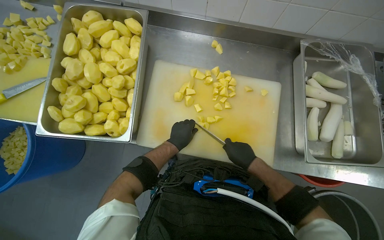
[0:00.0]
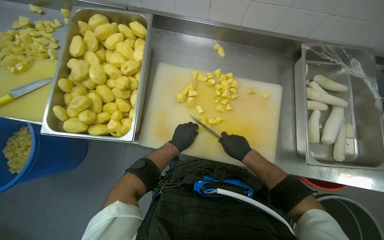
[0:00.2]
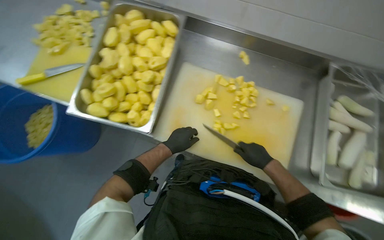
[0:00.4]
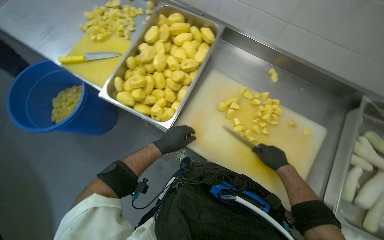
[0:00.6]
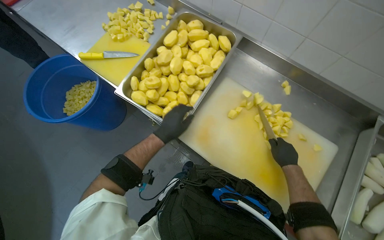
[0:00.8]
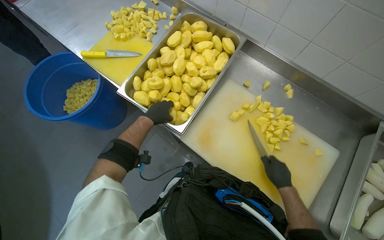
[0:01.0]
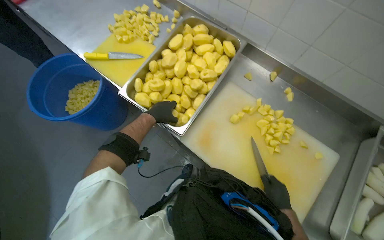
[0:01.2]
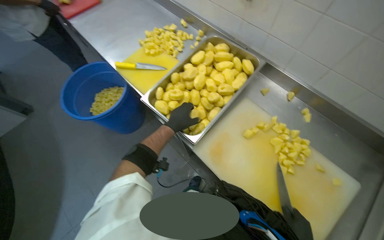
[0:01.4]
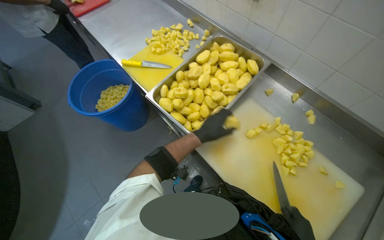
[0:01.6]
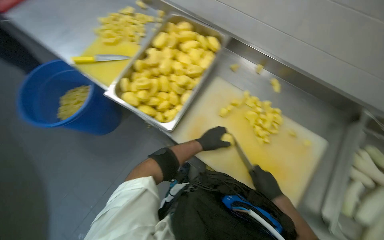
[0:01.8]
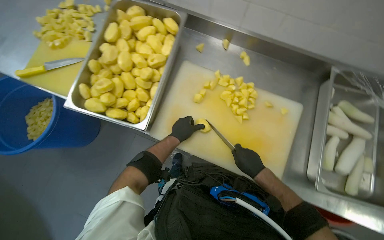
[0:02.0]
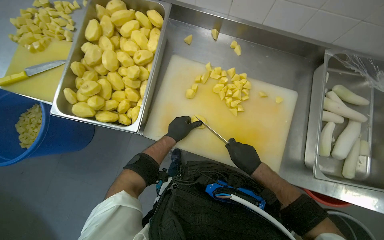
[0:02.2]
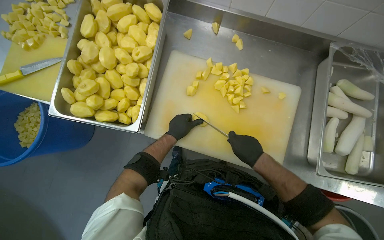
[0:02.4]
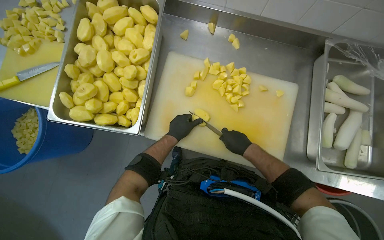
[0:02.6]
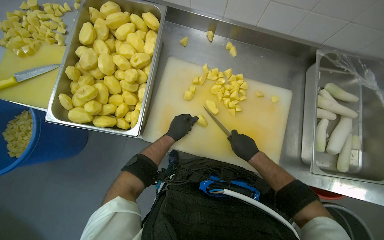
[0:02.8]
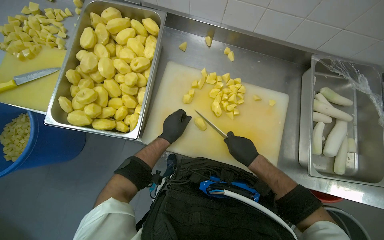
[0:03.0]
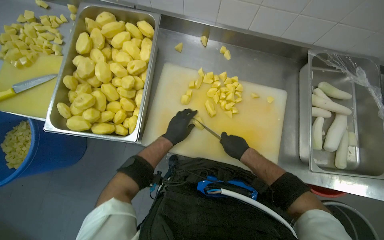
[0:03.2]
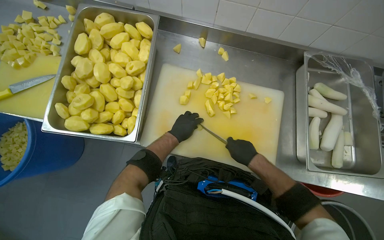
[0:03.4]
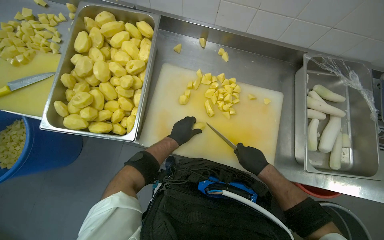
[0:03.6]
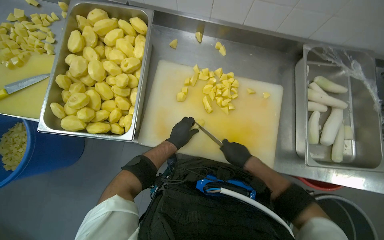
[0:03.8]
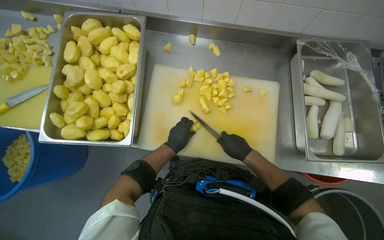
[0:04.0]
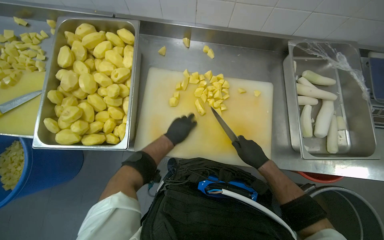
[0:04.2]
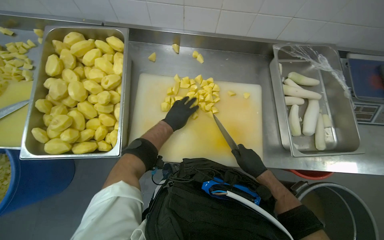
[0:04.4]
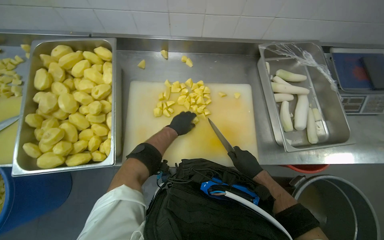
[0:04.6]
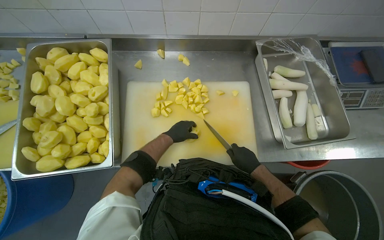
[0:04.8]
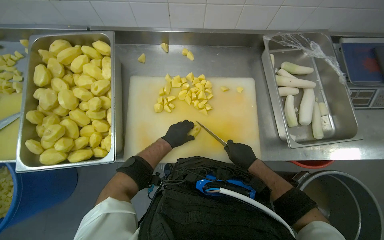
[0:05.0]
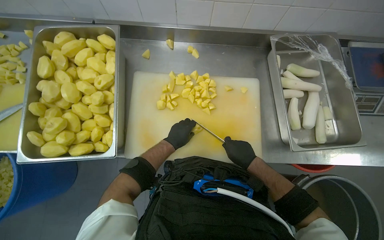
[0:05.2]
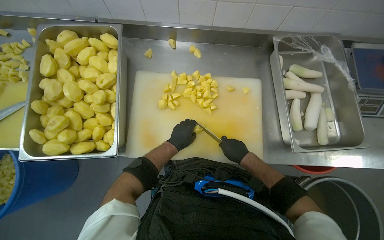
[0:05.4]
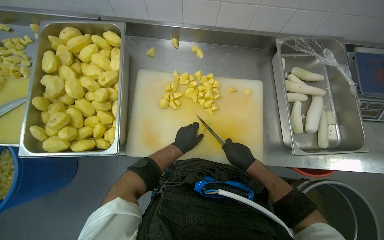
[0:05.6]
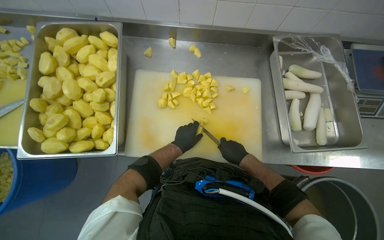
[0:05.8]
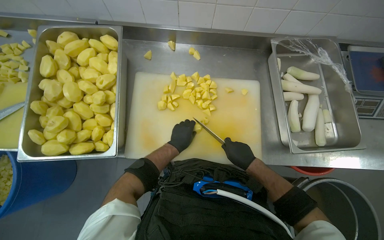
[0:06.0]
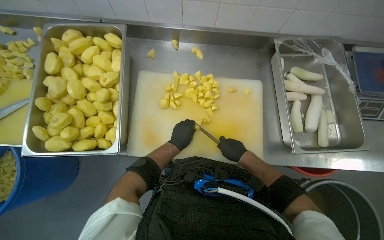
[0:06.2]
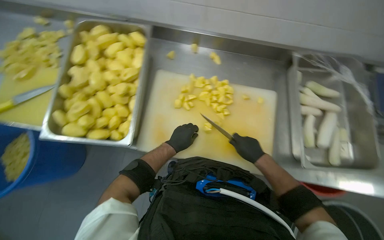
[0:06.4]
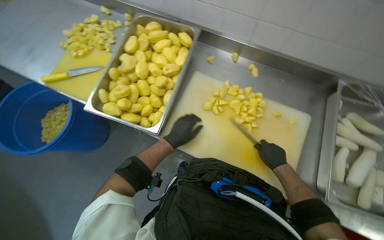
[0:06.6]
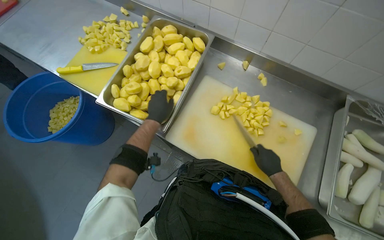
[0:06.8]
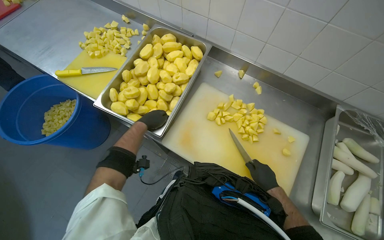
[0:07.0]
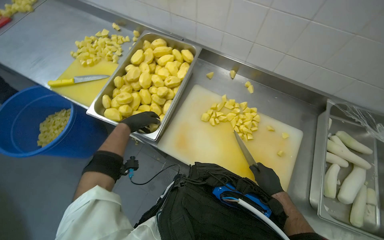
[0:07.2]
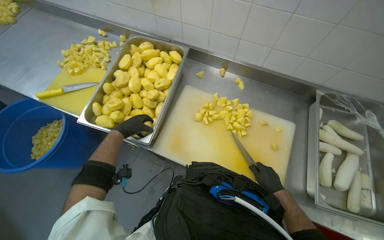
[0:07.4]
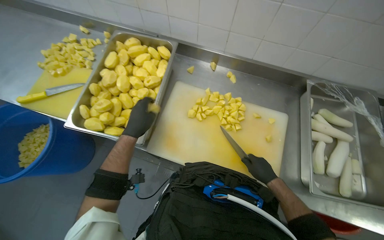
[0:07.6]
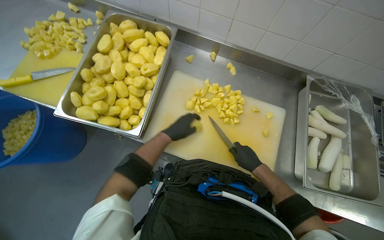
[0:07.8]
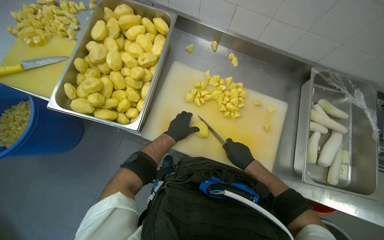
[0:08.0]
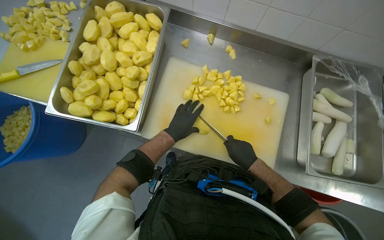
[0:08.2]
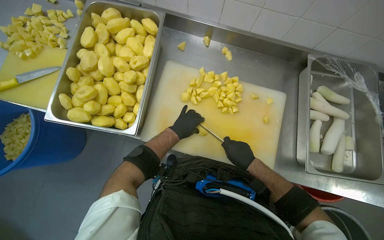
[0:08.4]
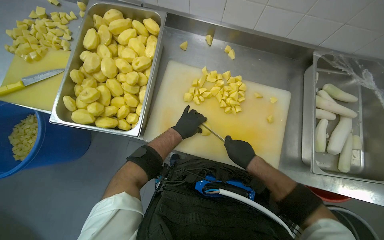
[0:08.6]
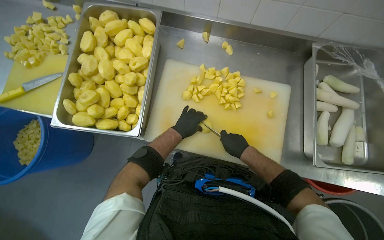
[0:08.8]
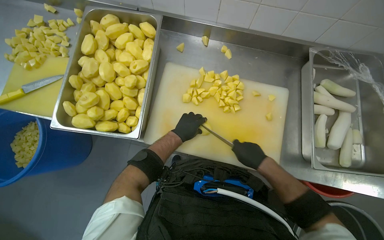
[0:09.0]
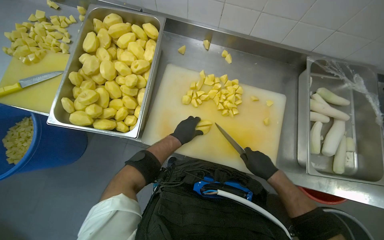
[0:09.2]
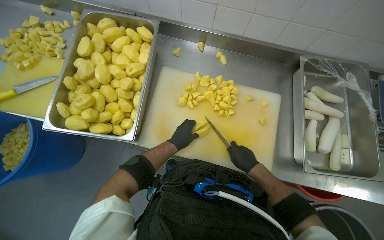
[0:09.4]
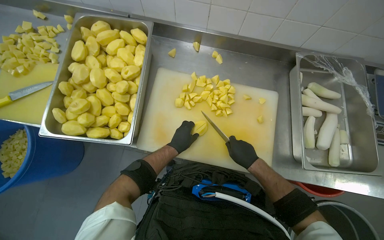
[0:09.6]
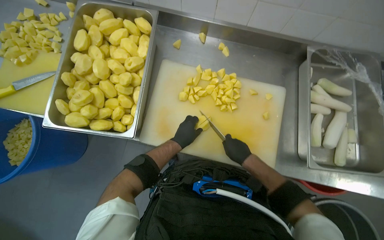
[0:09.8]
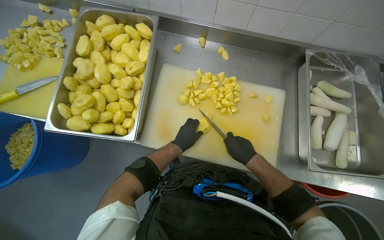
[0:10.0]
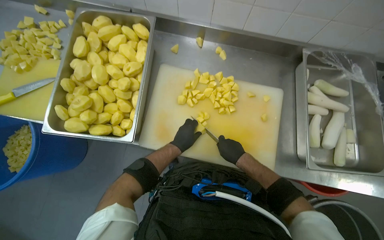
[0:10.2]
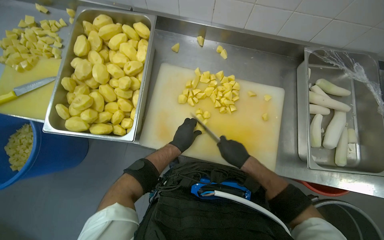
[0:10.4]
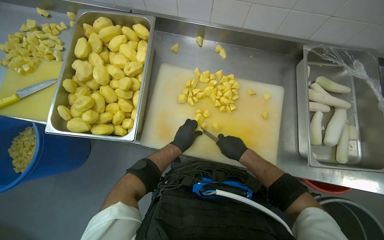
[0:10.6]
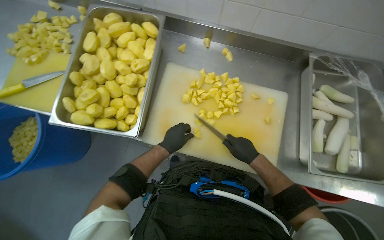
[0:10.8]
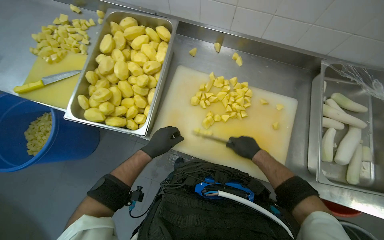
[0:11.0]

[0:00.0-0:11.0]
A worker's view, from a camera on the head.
Job: preparing food.
The whole recording: Cutting potatoes into pieces. The worker cuts peeled potatoes into smaller pieces on a cutting board.
0:00.0 to 0:01.6: The wearer's head swings about 40 degrees to the left.
0:01.6 to 0:03.2: The head rotates roughly 35 degrees to the right.
0:03.2 to 0:04.8: The right hand is displaced down the picture by roughly 10 cm.
0:04.8 to 0:06.2: The hands are busy where they are.
0:07.8 to 0:09.4: The hands work in one place, with small movements.
0:09.4 to 0:11.0: The left hand is displaced to the left by approximately 10 cm.

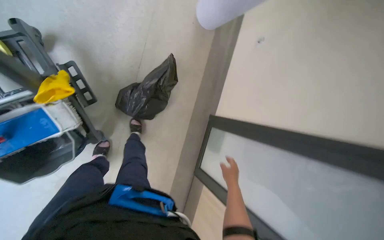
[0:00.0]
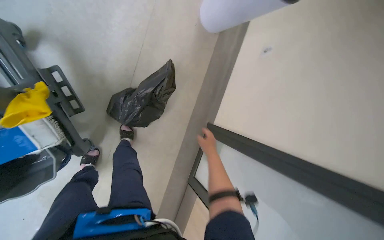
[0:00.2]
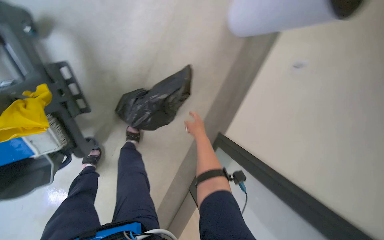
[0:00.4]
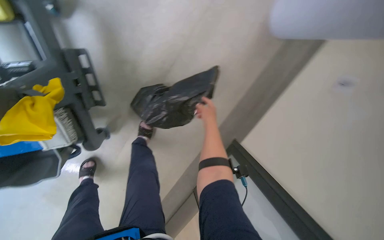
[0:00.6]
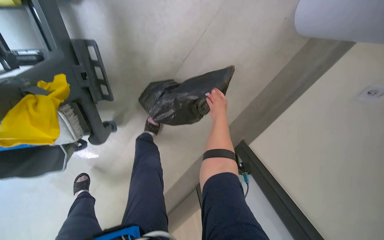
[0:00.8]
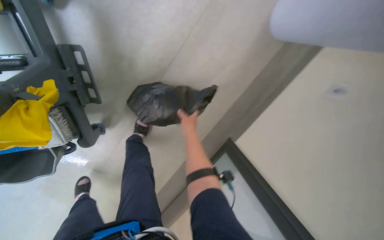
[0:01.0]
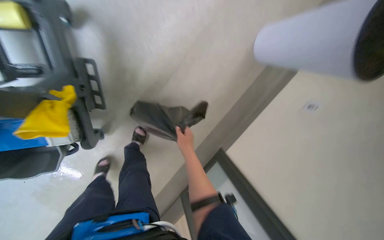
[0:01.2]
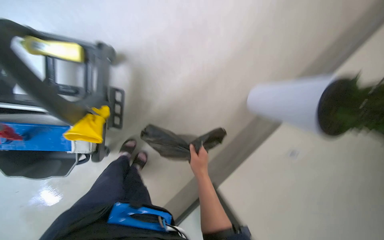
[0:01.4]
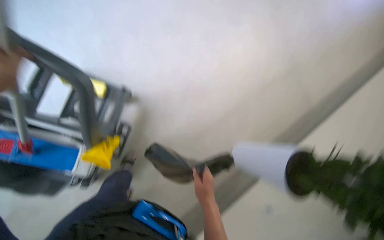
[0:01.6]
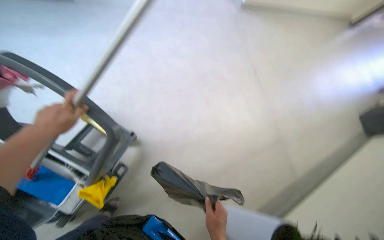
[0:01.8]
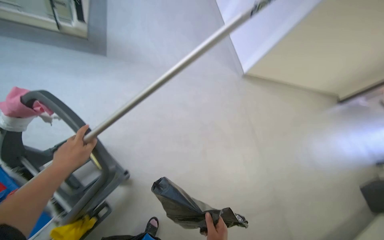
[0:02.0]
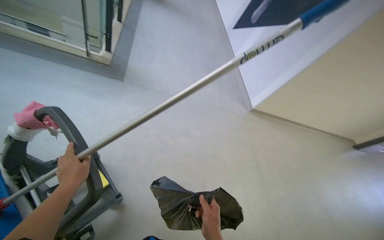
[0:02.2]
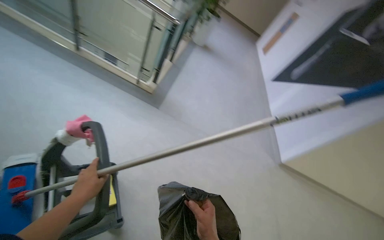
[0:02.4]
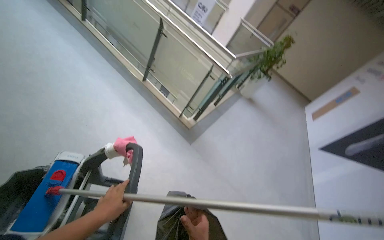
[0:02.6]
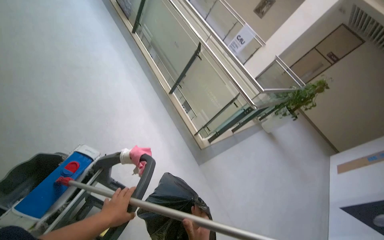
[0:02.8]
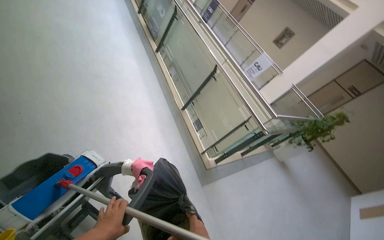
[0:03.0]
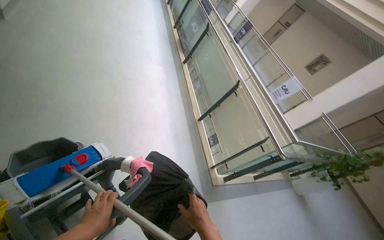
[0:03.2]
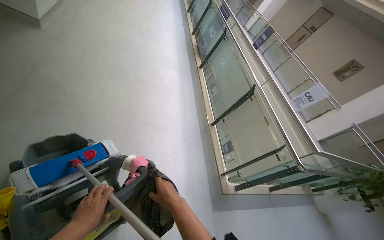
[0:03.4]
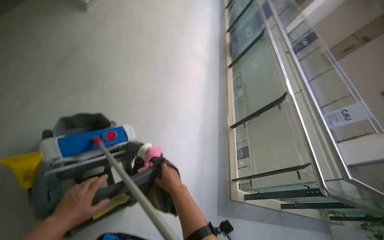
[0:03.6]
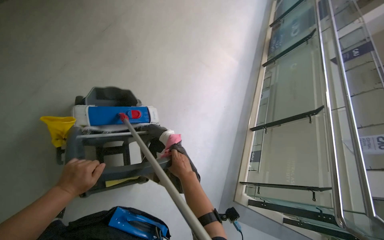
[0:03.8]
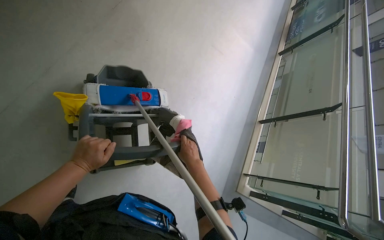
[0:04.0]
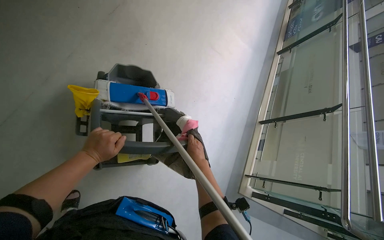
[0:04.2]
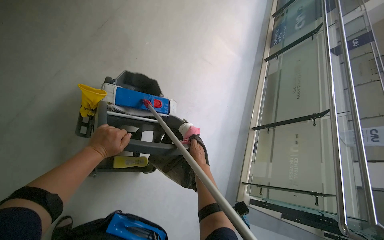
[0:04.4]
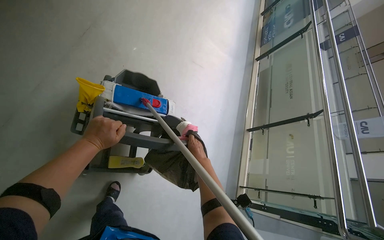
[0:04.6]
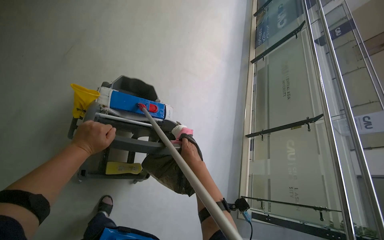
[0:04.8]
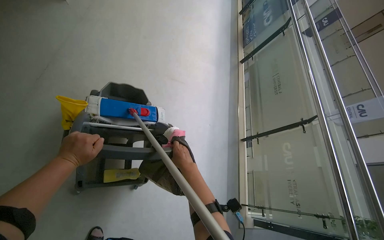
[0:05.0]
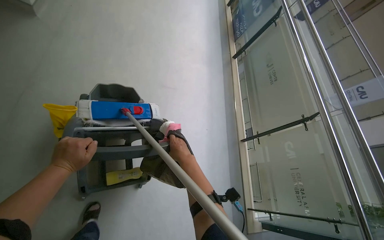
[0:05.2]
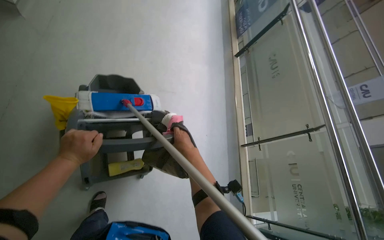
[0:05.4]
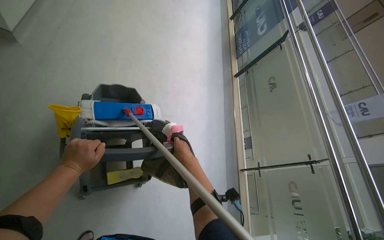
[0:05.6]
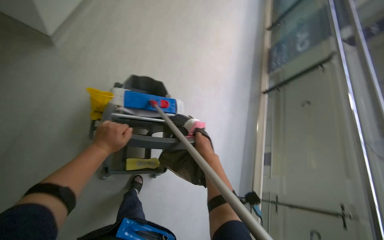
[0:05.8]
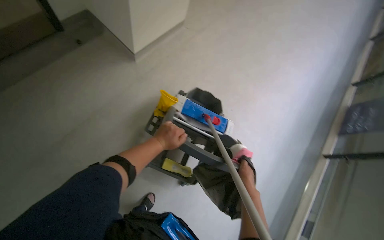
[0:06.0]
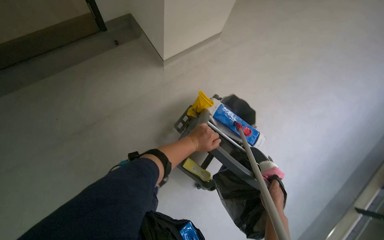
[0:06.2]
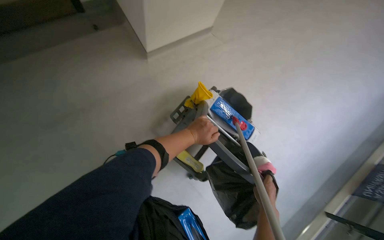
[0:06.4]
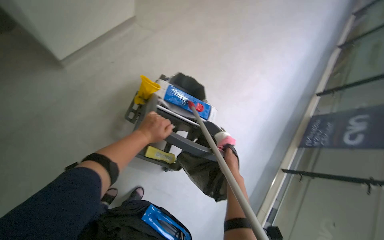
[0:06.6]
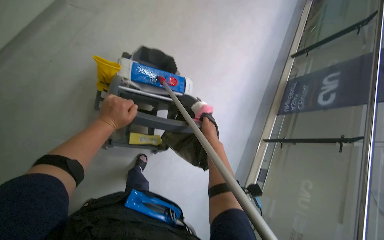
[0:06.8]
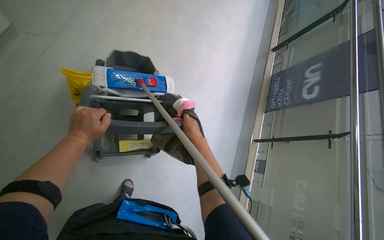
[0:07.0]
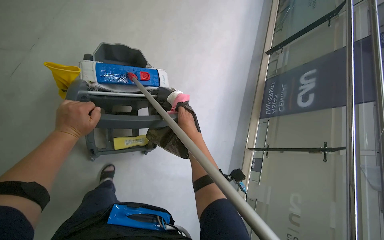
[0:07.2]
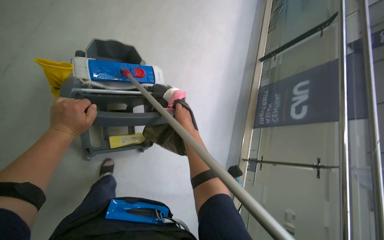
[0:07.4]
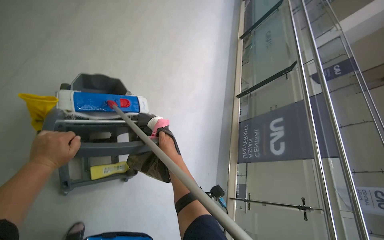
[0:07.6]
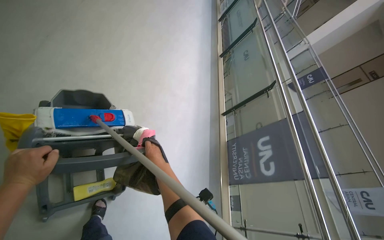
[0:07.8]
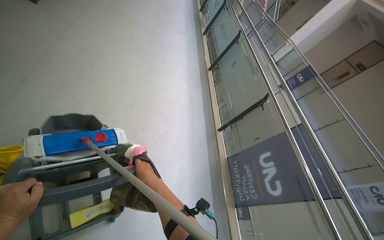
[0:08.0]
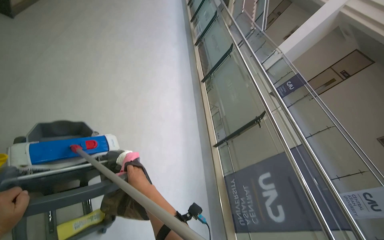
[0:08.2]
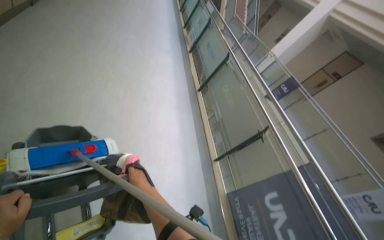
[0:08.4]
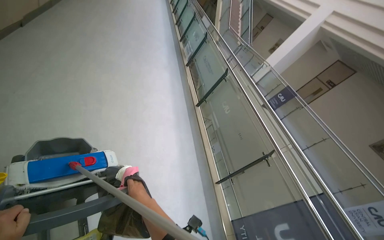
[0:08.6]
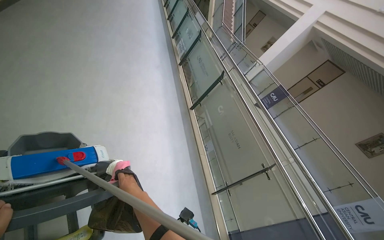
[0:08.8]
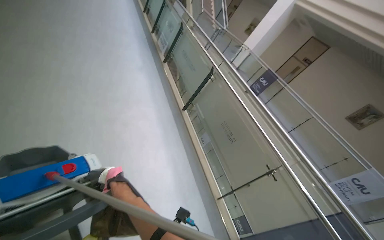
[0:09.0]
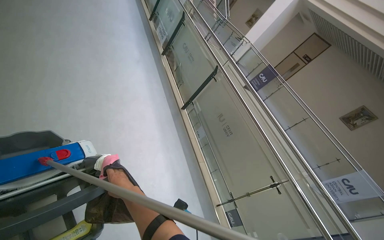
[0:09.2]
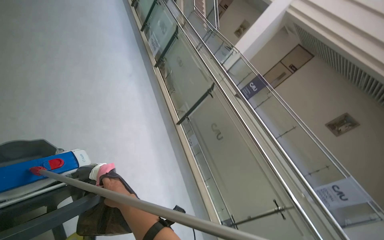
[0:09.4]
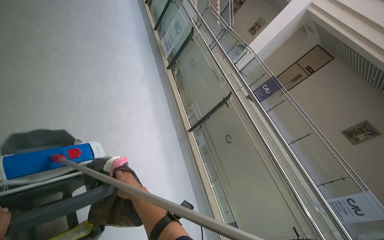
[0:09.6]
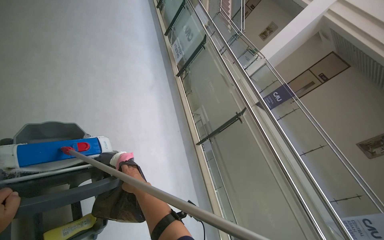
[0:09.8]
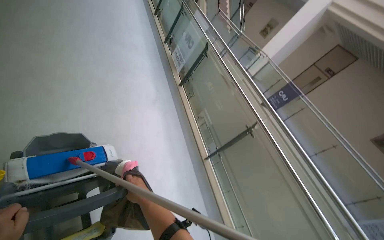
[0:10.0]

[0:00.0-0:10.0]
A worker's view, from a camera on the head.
Job: preparing cleaning supplies.
The whole recording: Managing cleaning cart supplies. The worker picks up a trash bag, ties it, places it on the cart, and adjusts other cleaning supplies.
0:00.0 to 0:01.4: The scene rotates clockwise by roughly 30 degrees. The right hand goes up the picture and returns, some 60 cm each way.
0:01.4 to 0:02.8: The head travels about 40 cm. The wearer's head swings some 80 degrees to the left. The wearer looks roughly 100 degrees further upward.
0:02.8 to 0:04.2: The wearer looks approximately 55 degrees further to the left.
0:04.2 to 0:05.8: The right hand goes nearer and farther, some 10 cm each way, reversing 2 times.
0:07.2 to 0:08.6: The wearer looks approximately 20 degrees further to the right. The view tips upward by about 30 degrees.
